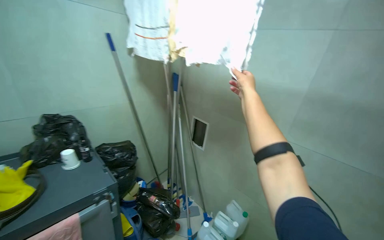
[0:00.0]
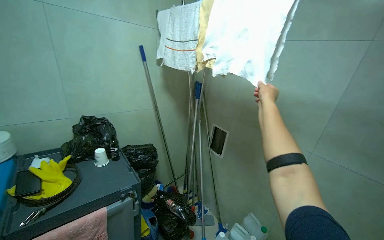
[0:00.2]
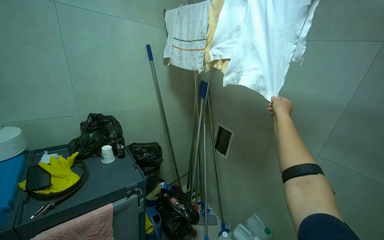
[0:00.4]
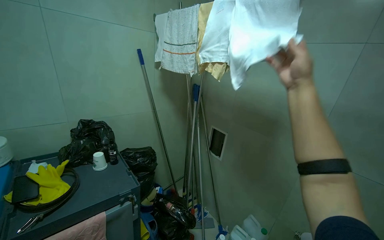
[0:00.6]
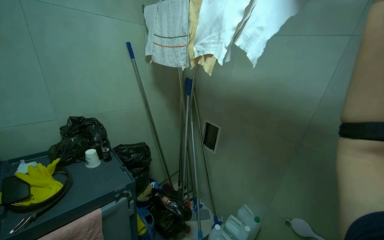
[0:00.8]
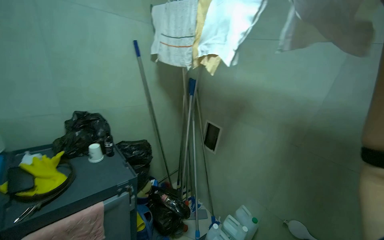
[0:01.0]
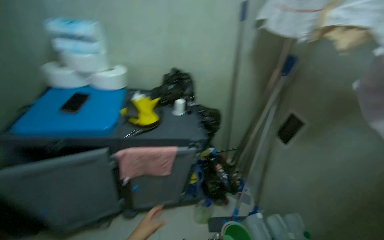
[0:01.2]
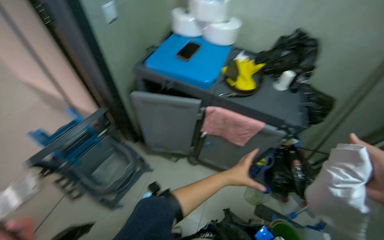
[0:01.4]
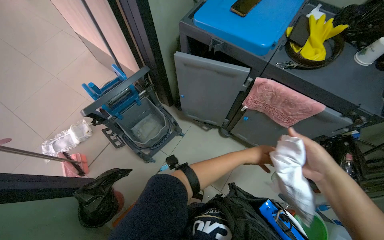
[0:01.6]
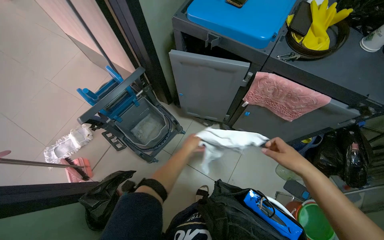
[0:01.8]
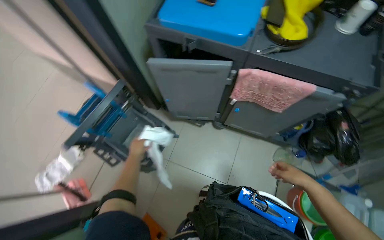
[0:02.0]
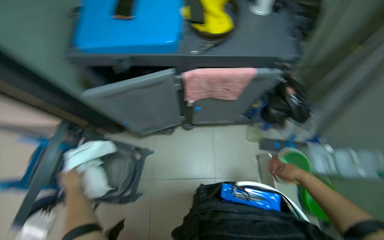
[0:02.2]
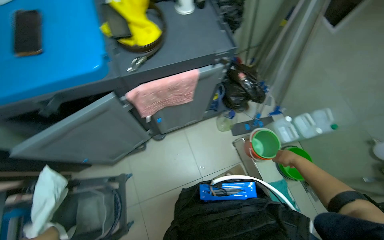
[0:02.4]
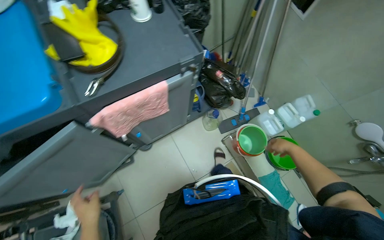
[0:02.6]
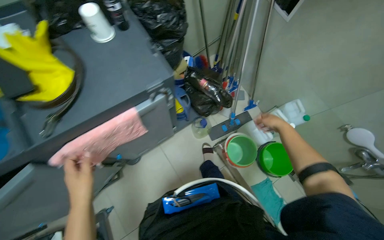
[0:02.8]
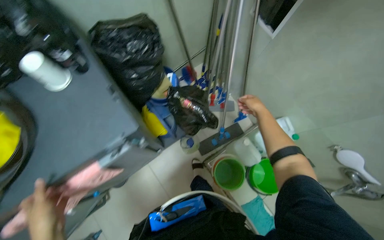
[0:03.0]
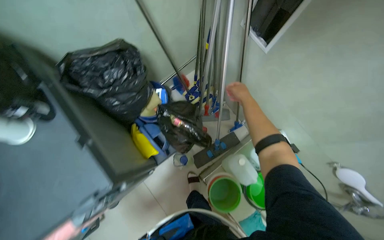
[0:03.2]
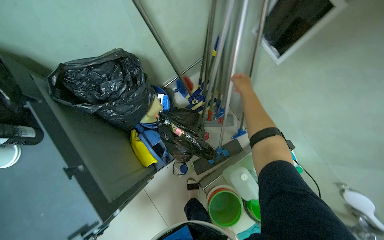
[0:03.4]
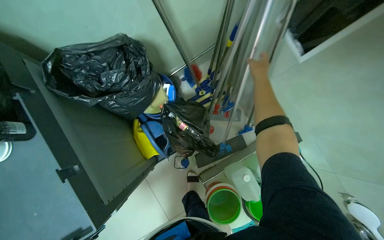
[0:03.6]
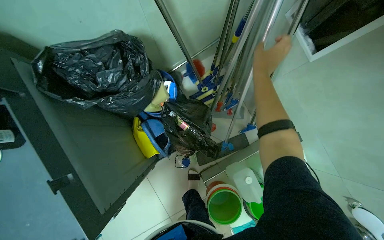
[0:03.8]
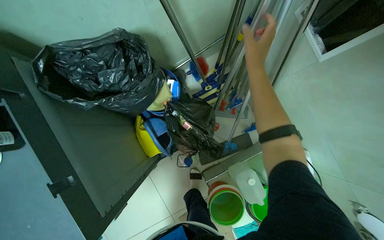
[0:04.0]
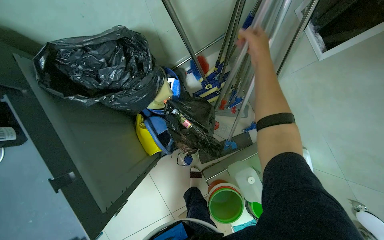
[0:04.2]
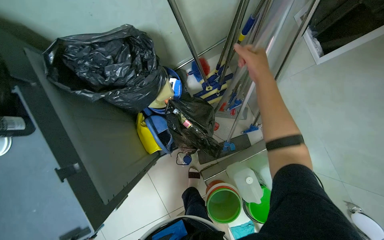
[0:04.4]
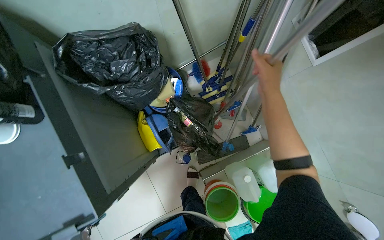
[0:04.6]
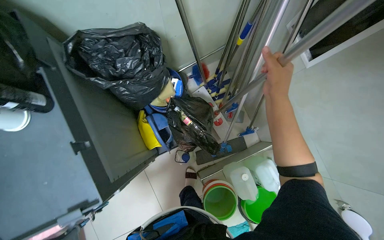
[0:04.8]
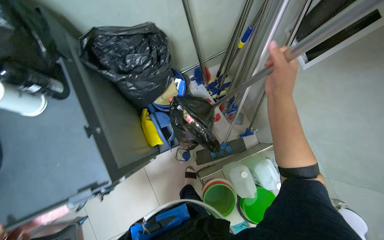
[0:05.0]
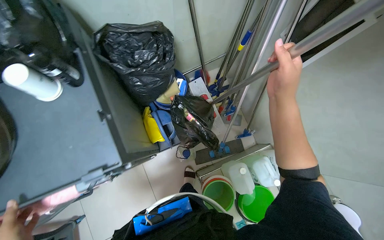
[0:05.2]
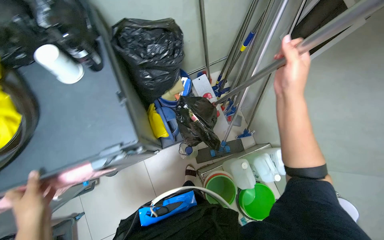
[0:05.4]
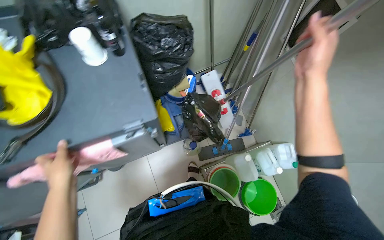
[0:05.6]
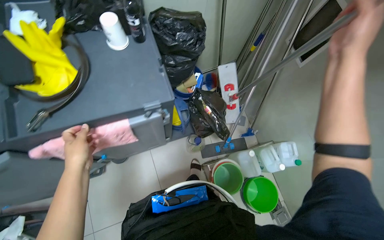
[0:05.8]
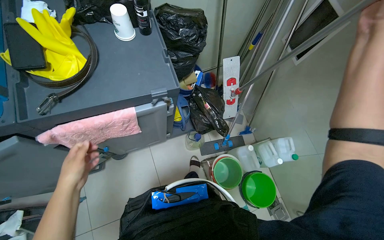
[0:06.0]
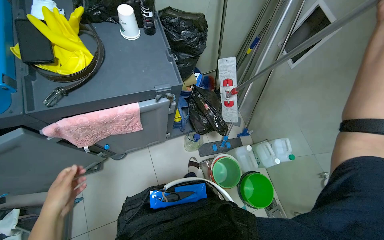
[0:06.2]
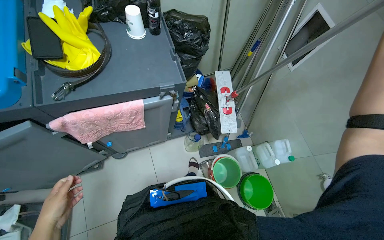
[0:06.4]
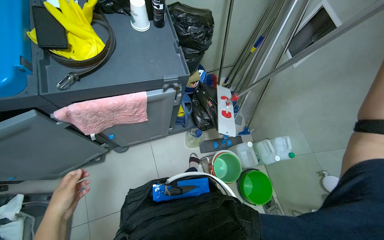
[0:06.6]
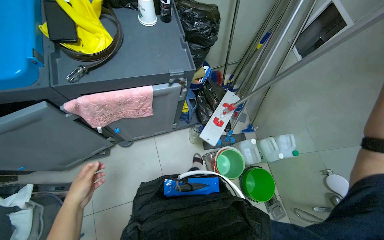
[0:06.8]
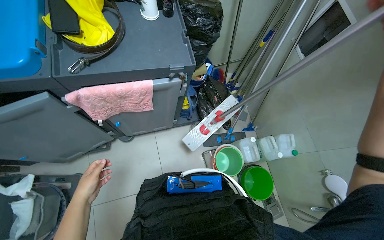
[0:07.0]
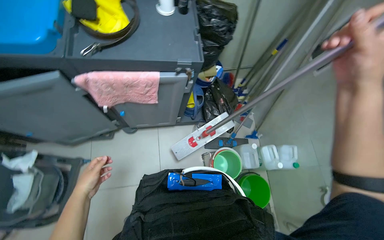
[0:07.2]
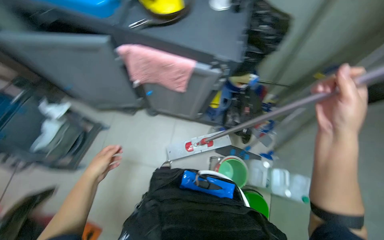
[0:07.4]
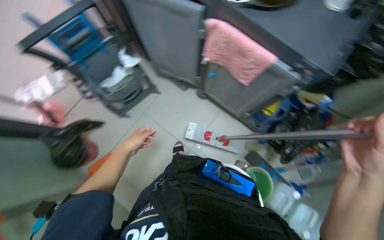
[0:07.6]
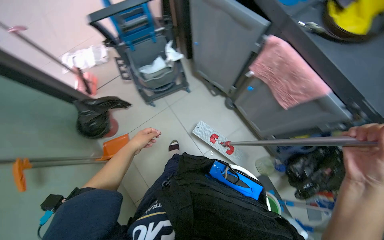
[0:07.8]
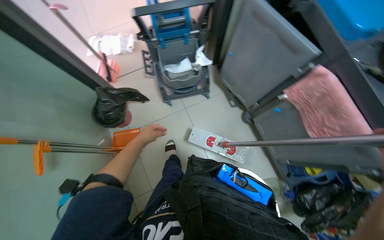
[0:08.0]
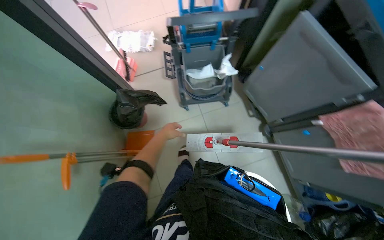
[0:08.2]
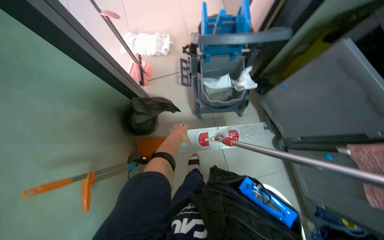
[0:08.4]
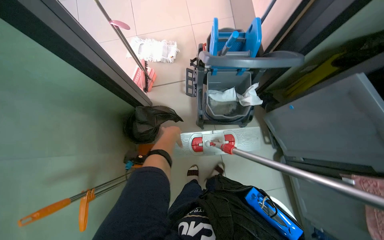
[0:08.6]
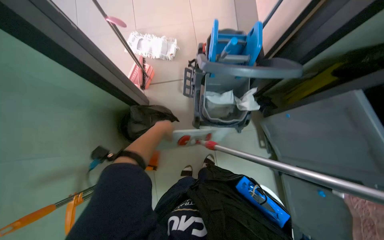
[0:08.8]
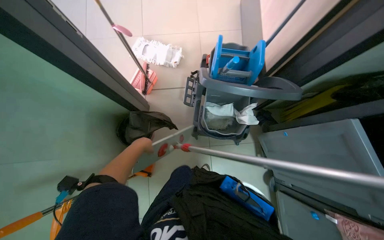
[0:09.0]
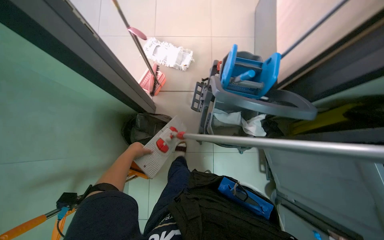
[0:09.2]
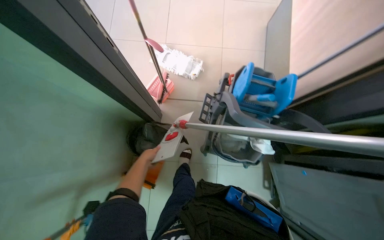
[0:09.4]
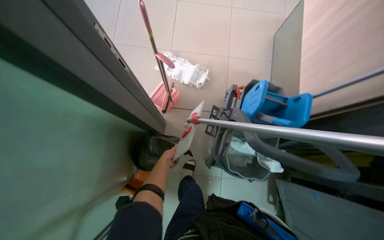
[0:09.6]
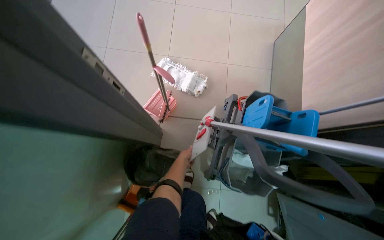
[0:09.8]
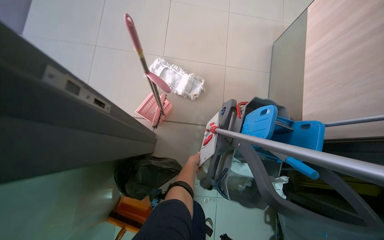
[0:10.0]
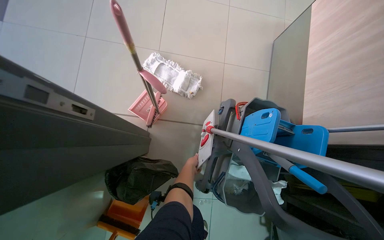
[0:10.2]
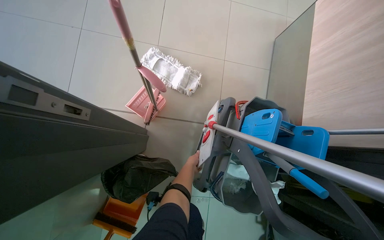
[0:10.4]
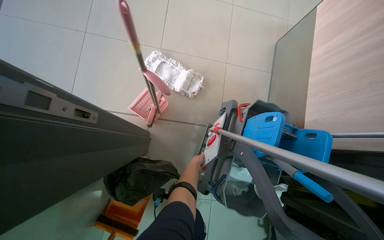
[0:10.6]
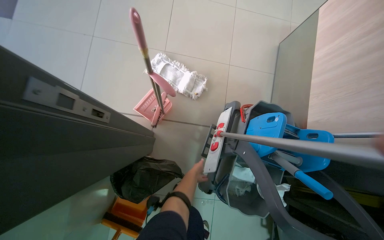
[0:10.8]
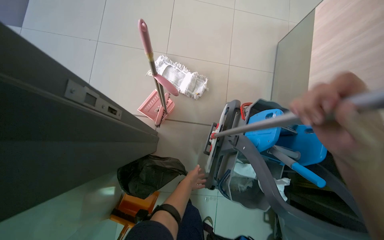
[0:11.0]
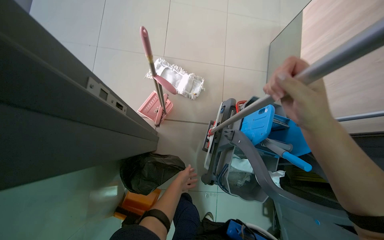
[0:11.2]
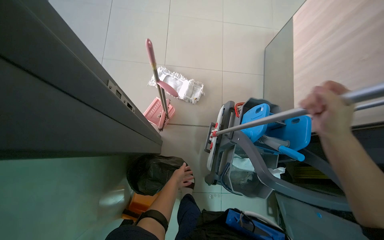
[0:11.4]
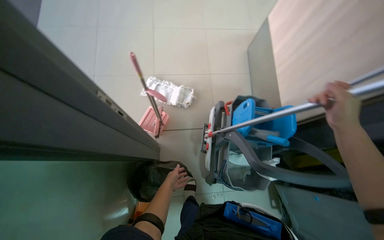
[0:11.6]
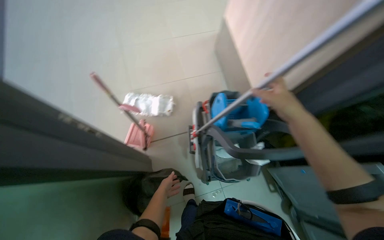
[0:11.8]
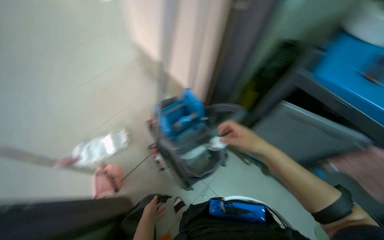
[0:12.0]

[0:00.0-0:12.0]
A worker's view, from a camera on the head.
Job: organizing items.
The whole recording: Organizing and assembling mops. The worker organizes cloths and assembles two flat mops with handles and cloths.
0:00.0 to 0:01.6: The head rotates approximately 85 degrees to the left. The view tips downward by roughly 30 degrees.
0:01.6 to 0:03.0: The camera travels about 70 cm. The wearer looks approximately 70 degrees further to the right.
0:03.0 to 0:04.4: The view tips downward by about 10 degrees. The right hand heads up the picture, covering roughly 35 cm.
0:04.4 to 0:06.0: The wearer moves some 60 cm. The camera pitches upward, by roughly 15 degrees.
0:06.0 to 0:07.6: The head rotates about 60 degrees to the left.
0:07.6 to 0:09.0: The camera is carried approximately 60 cm. Everything in view rotates about 45 degrees clockwise.
0:09.0 to 0:10.4: The camera travels some 50 cm.
0:10.4 to 0:12.0: The camera is carried roughly 50 cm. The view tips upward by roughly 15 degrees. The scene turns approximately 50 degrees counterclockwise in the picture.

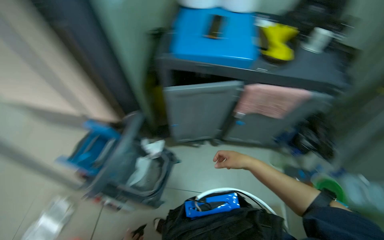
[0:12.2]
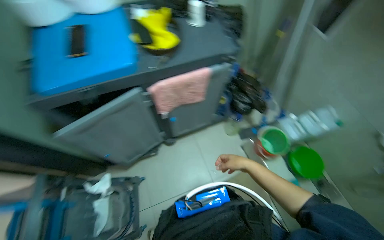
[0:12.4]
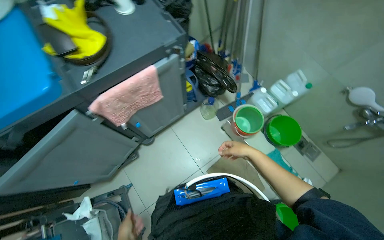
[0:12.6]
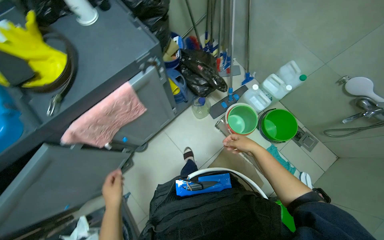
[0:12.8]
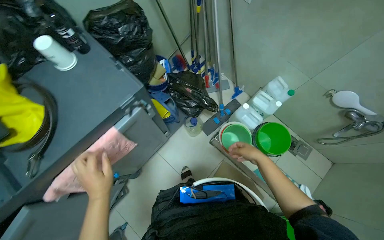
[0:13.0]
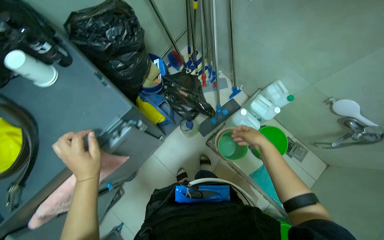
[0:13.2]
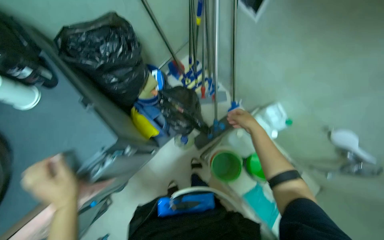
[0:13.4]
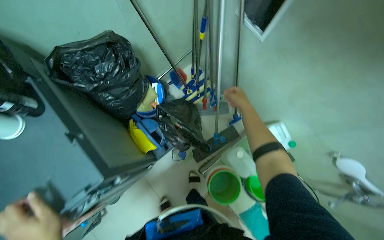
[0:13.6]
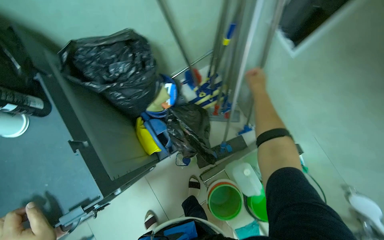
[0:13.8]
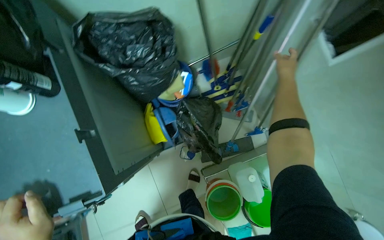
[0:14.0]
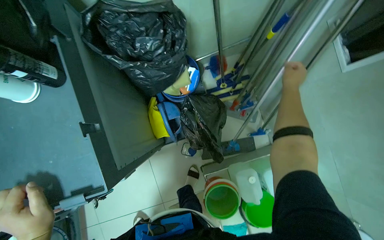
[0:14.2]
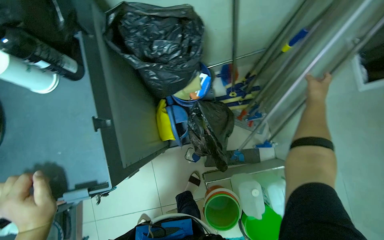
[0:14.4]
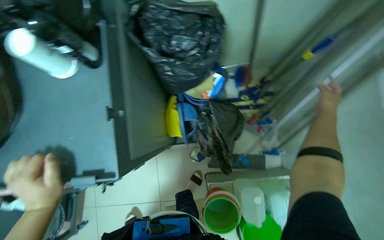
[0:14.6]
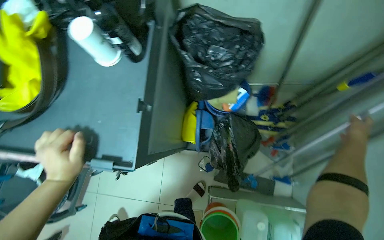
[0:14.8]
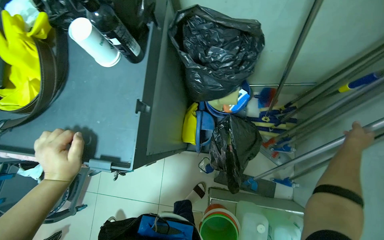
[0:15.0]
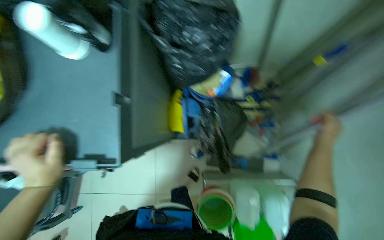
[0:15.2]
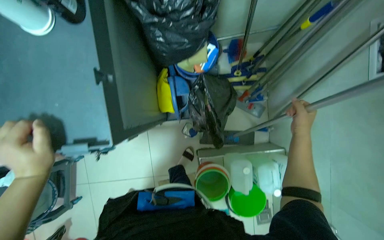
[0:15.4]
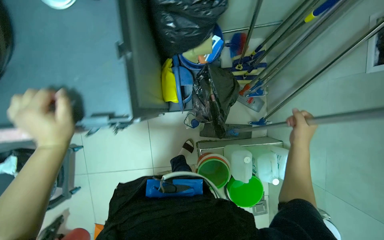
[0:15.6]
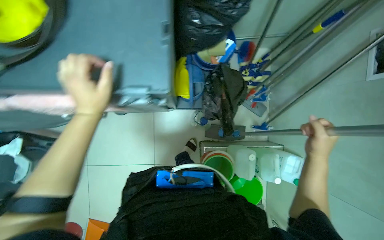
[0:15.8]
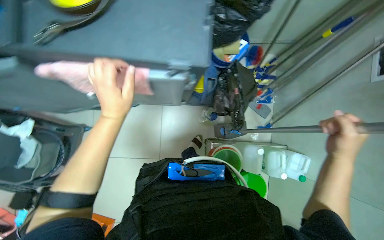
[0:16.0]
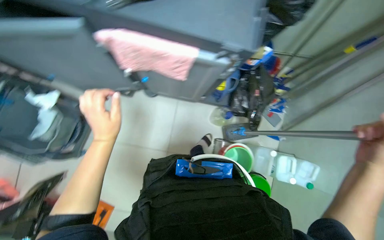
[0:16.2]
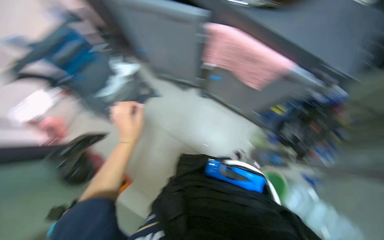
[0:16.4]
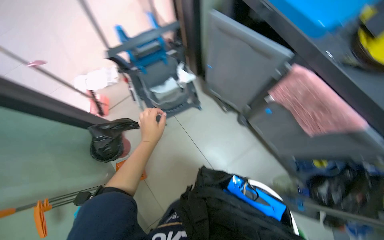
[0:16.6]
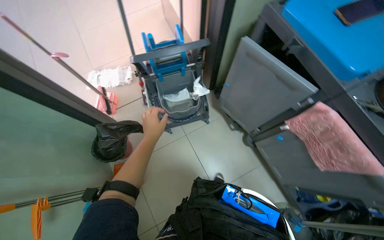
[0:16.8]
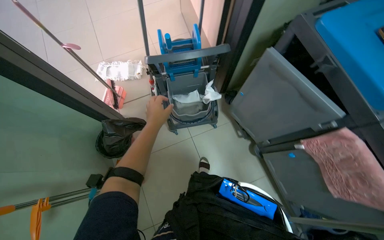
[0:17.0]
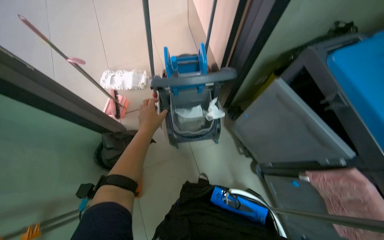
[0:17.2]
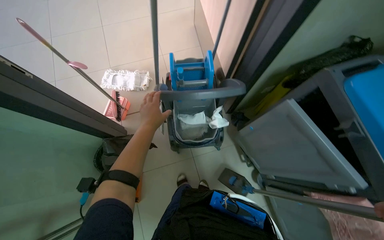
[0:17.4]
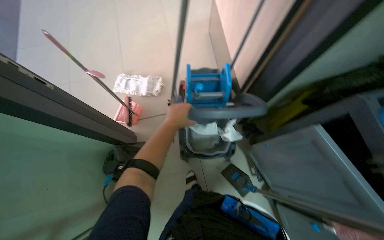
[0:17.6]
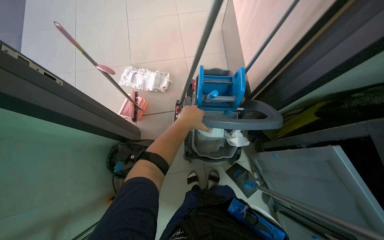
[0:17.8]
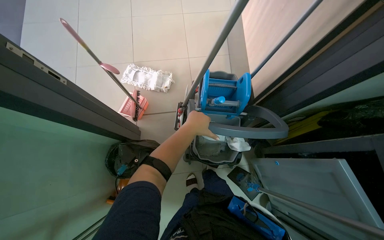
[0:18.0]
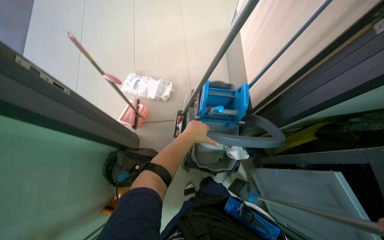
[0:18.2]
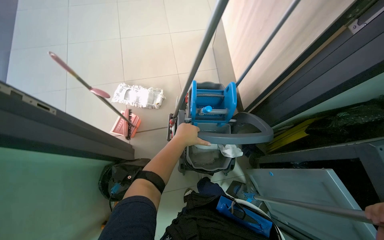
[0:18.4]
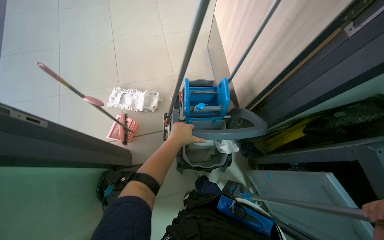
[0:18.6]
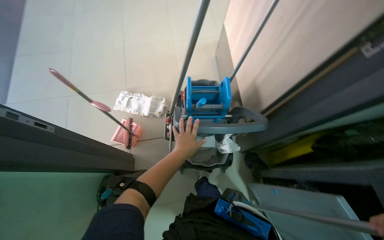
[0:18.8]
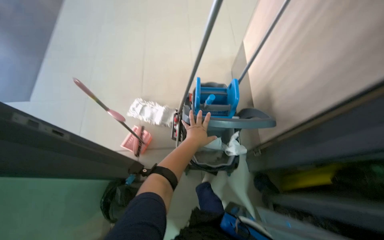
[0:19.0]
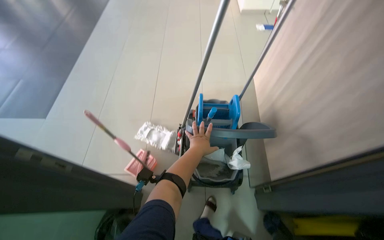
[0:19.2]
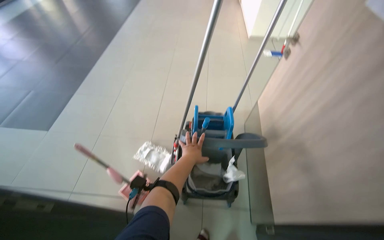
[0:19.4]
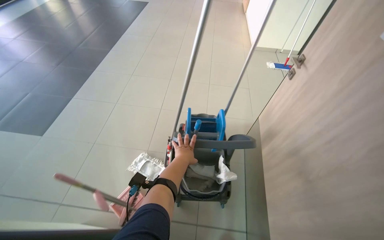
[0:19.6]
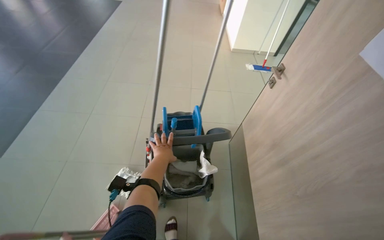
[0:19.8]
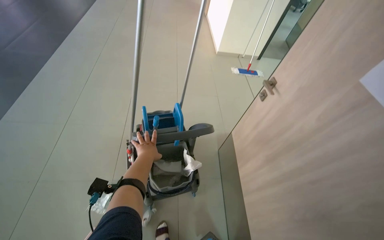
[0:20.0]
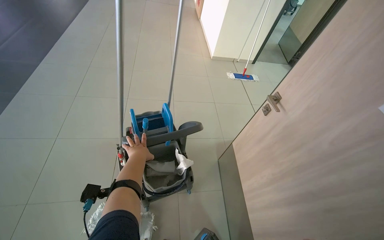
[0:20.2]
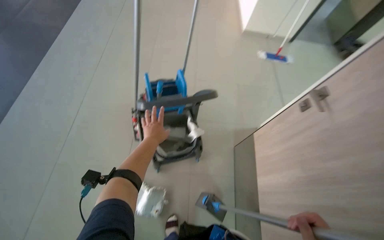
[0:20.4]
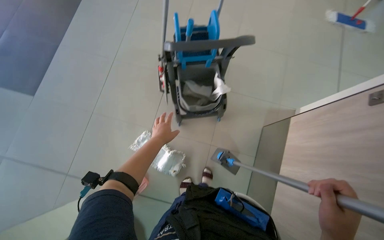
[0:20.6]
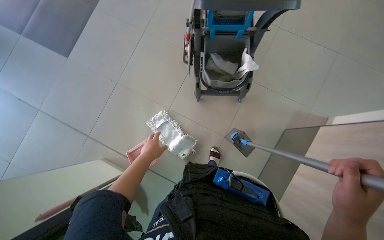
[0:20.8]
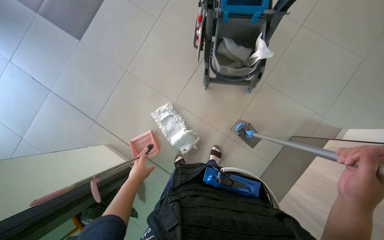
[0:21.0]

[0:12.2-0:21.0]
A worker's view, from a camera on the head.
Job: organizing items.
The whole recording: Organizing and assembling mops. The worker organizes cloths and assembles two flat mops with handles and cloths.
0:12.2 to 0:13.6: The camera travels about 1 m. The wearer looks roughly 50 degrees further to the right. The camera pitches downward, by roughly 20 degrees.
0:13.6 to 0:15.2: The scene rotates clockwise by approximately 40 degrees.
0:15.2 to 0:16.6: The head travels some 80 cm. The scene rotates clockwise by about 50 degrees.
0:16.6 to 0:18.0: The camera is carried roughly 50 cm. The scene rotates clockwise by approximately 30 degrees.
0:18.0 to 0:19.6: The view tilts about 20 degrees upward.
0:19.6 to 0:21.0: The camera travels some 60 cm. The head rotates roughly 25 degrees to the left. The camera pitches downward, by about 20 degrees.
